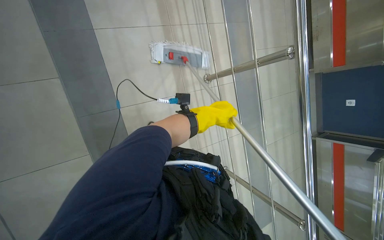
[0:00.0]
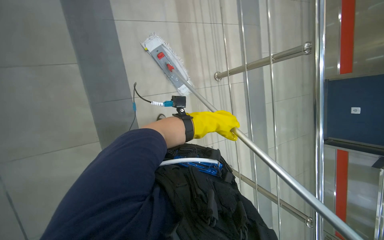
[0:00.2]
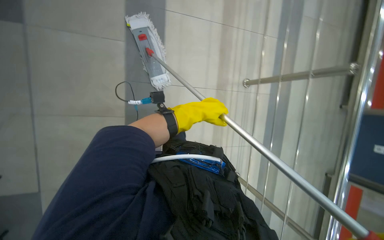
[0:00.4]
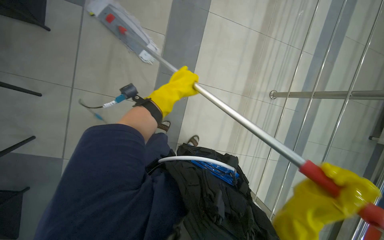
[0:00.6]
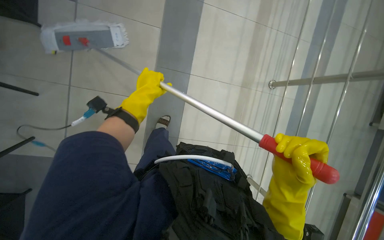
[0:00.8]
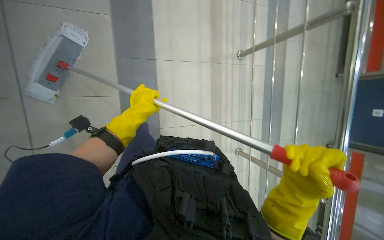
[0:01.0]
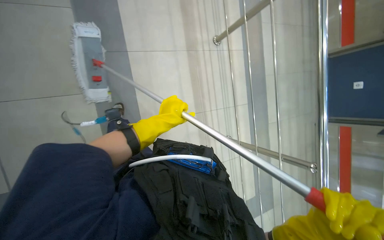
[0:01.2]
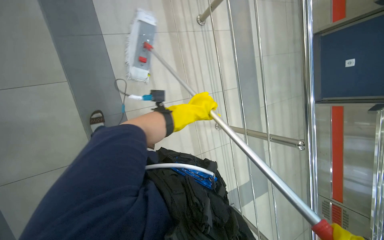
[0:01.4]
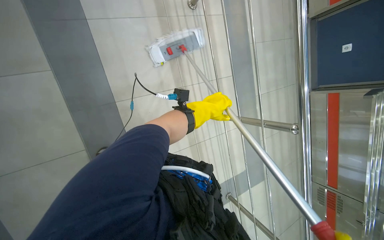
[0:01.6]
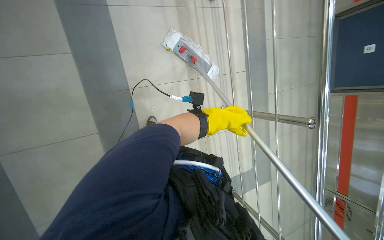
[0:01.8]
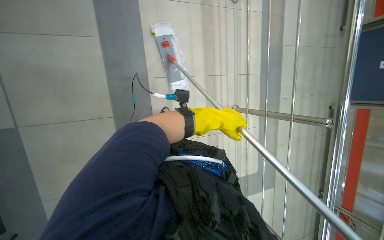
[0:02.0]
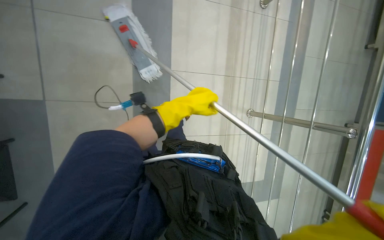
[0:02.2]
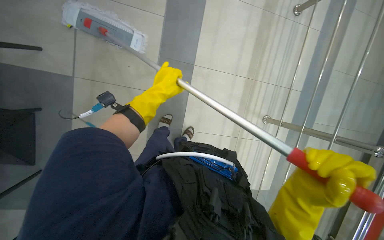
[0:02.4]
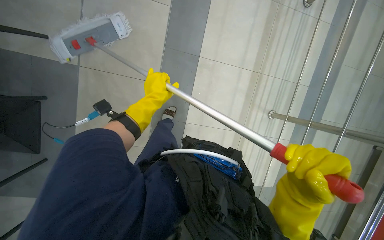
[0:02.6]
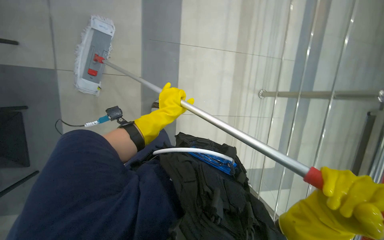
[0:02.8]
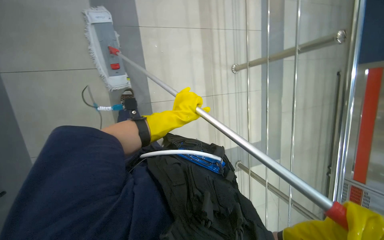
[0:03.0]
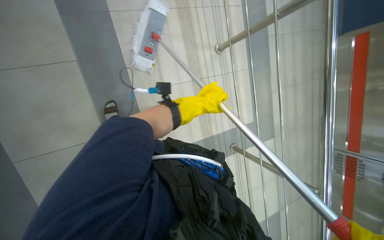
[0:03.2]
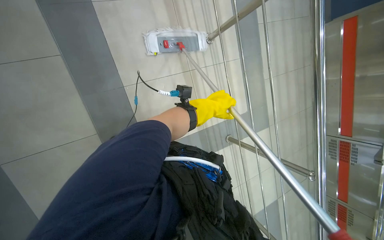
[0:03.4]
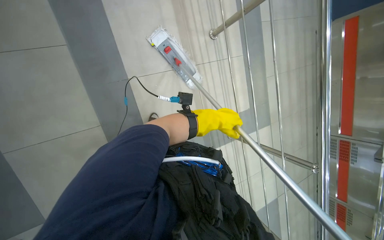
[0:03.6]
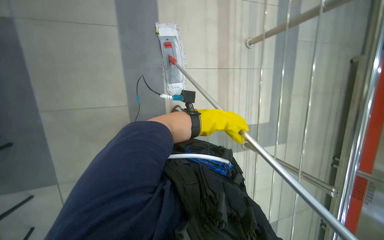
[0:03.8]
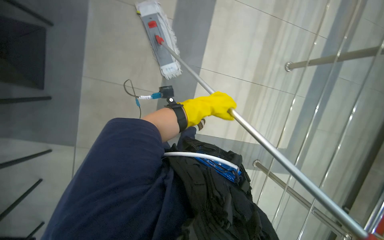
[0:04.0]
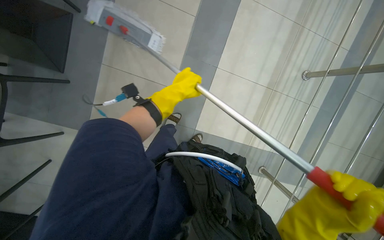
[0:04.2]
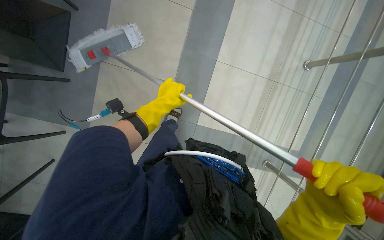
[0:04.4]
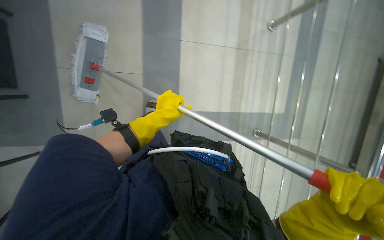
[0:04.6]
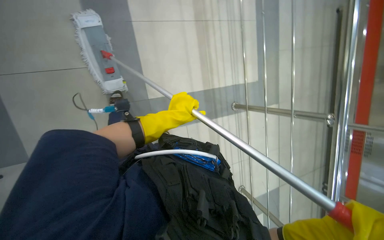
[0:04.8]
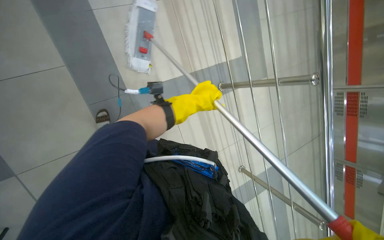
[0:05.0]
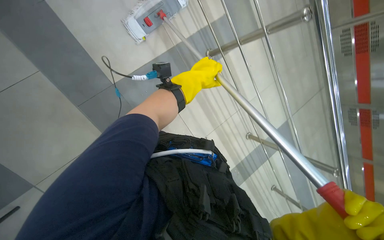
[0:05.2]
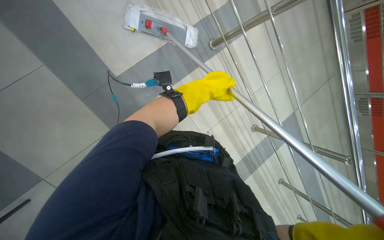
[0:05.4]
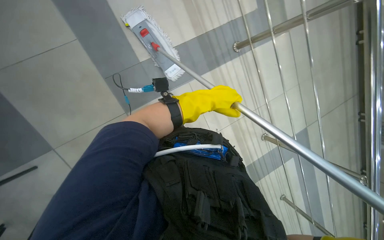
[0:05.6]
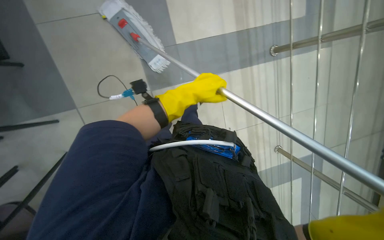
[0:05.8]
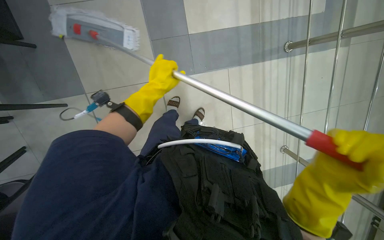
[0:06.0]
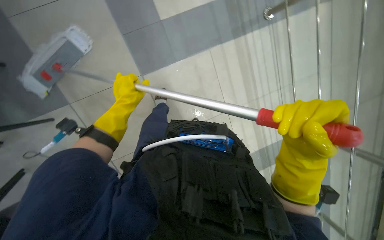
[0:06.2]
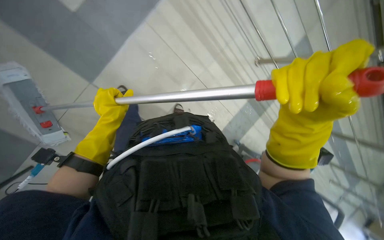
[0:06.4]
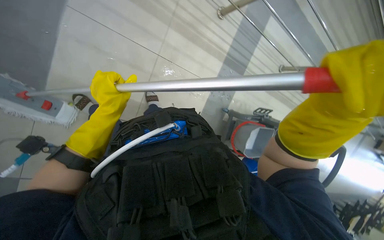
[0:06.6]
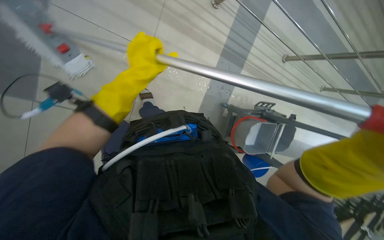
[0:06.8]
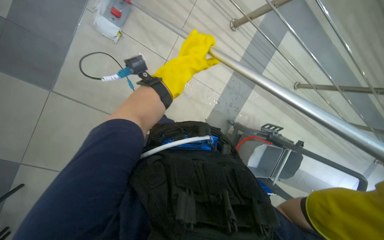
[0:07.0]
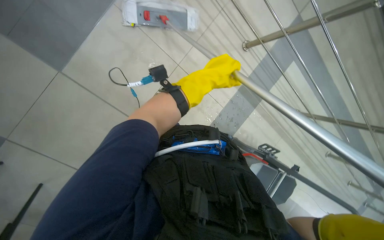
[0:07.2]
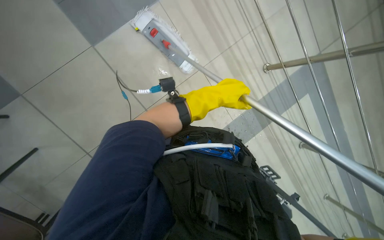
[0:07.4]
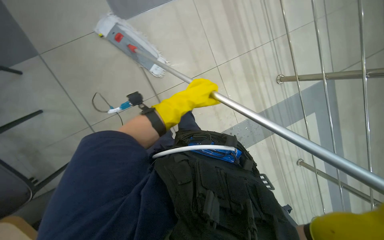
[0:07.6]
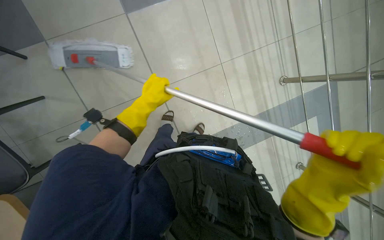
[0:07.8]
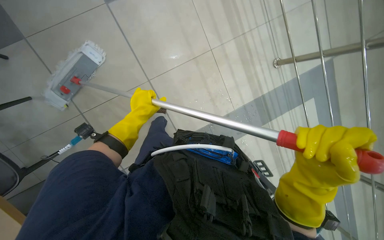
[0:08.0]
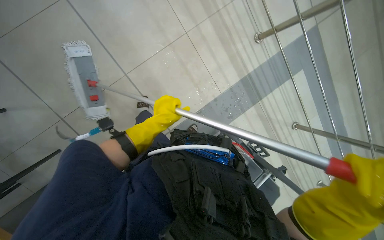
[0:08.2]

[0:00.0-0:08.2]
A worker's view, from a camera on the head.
Job: mopping floor.
The whole recording: Mopping cafeteria floor. The worker mops the cafeteria floor along a wall.
0:03.2 to 0:05.0: The left hand swings left and right, about 20 cm each way, with 2 reversals.
0:05.0 to 0:06.6: The wearer looks approximately 25 degrees further downward. The left hand travels to the left by about 25 cm.
0:06.6 to 0:08.2: Everything in view rotates some 35 degrees clockwise.

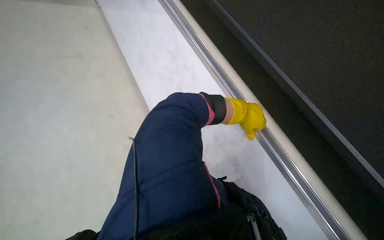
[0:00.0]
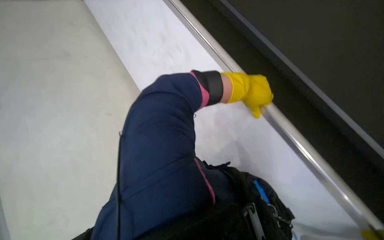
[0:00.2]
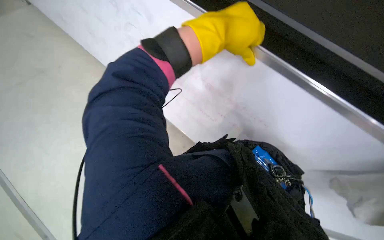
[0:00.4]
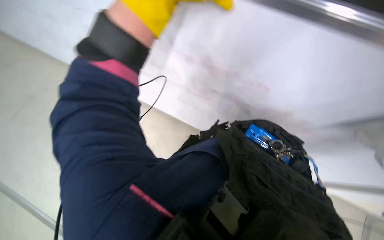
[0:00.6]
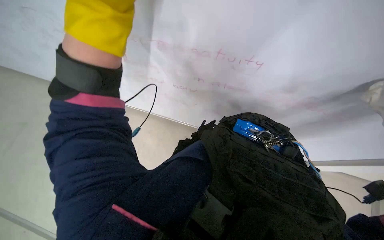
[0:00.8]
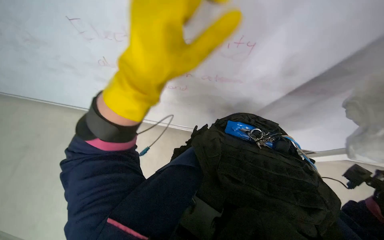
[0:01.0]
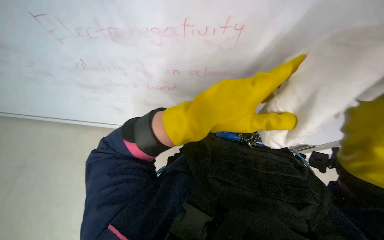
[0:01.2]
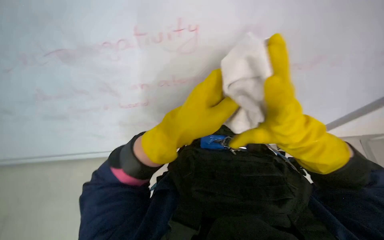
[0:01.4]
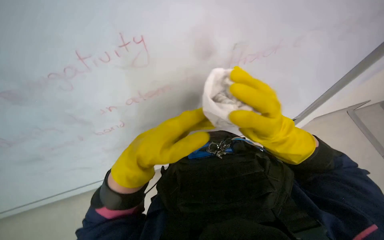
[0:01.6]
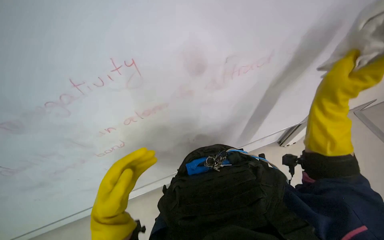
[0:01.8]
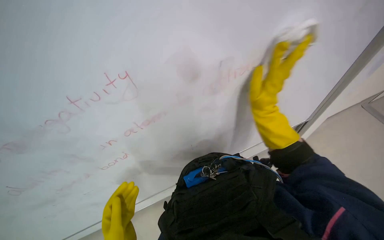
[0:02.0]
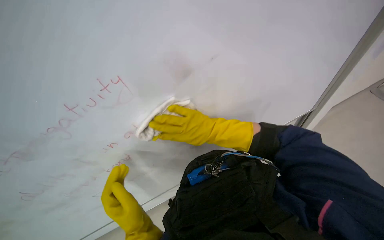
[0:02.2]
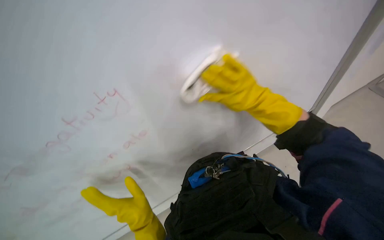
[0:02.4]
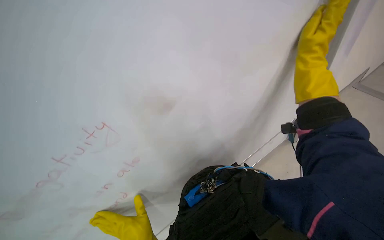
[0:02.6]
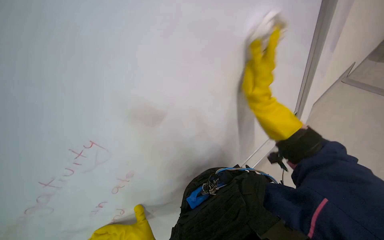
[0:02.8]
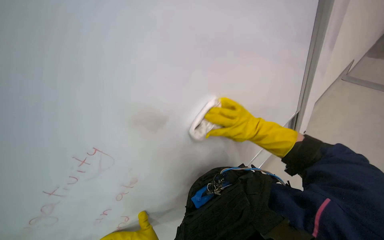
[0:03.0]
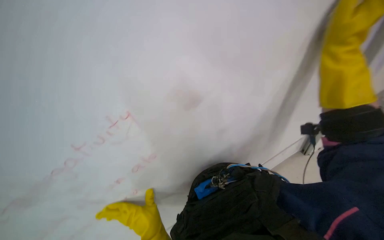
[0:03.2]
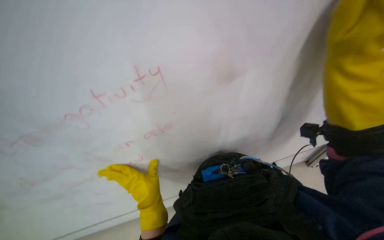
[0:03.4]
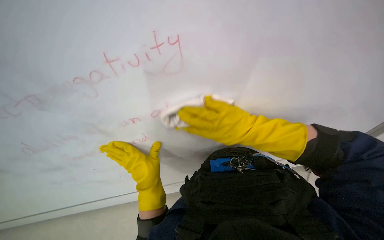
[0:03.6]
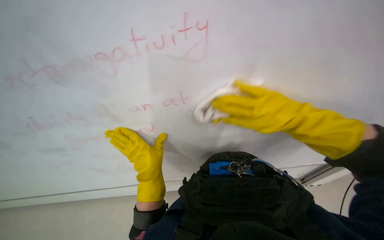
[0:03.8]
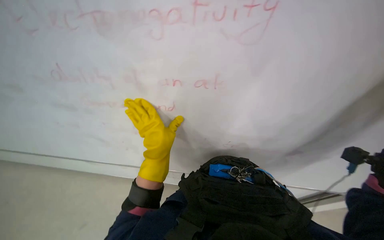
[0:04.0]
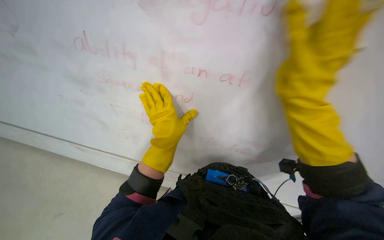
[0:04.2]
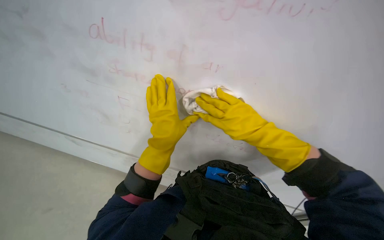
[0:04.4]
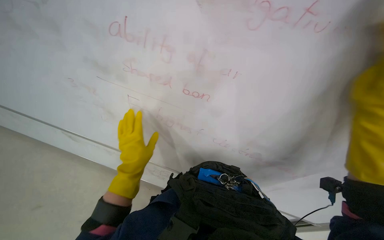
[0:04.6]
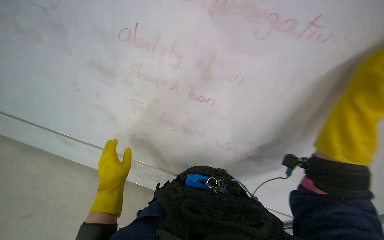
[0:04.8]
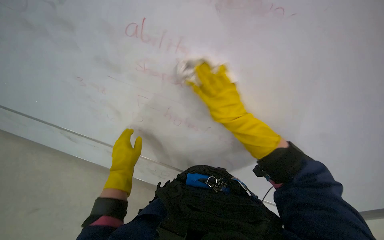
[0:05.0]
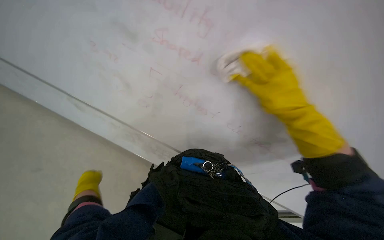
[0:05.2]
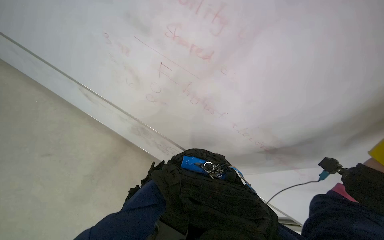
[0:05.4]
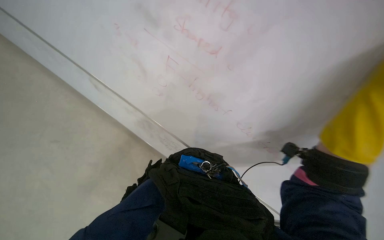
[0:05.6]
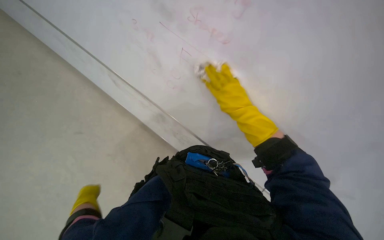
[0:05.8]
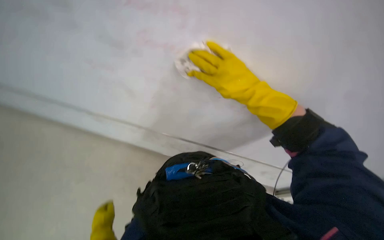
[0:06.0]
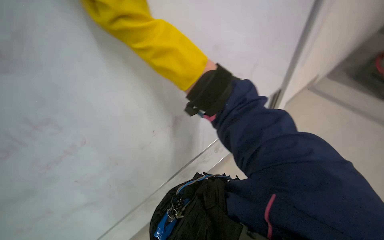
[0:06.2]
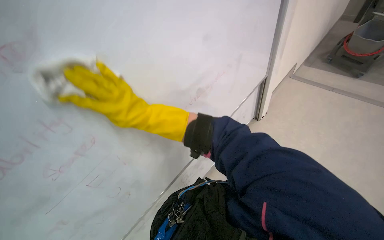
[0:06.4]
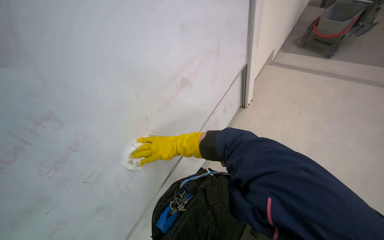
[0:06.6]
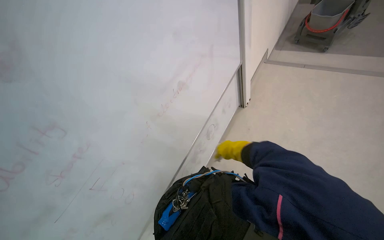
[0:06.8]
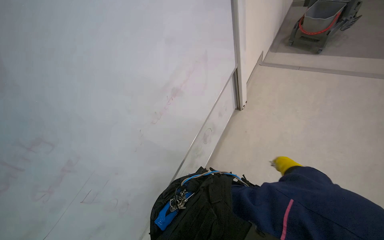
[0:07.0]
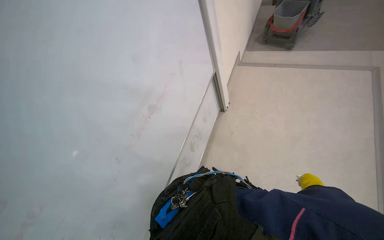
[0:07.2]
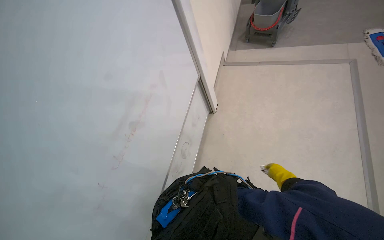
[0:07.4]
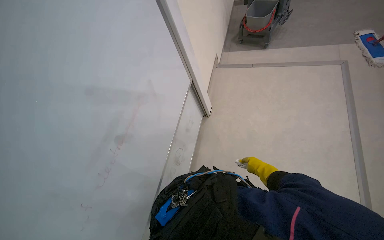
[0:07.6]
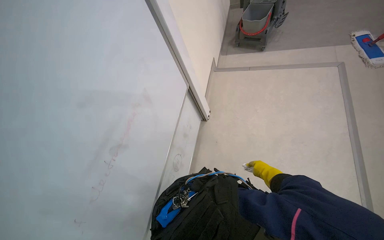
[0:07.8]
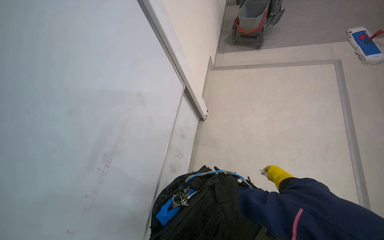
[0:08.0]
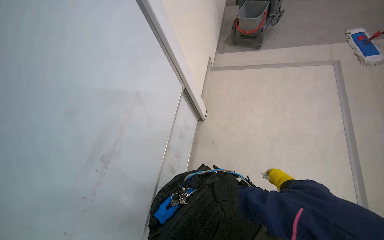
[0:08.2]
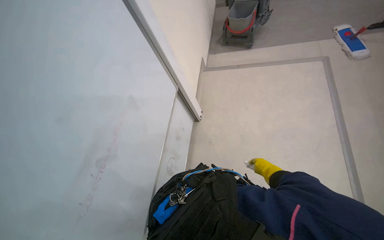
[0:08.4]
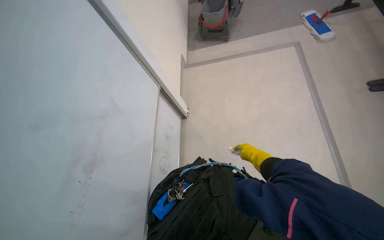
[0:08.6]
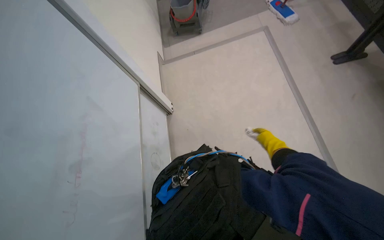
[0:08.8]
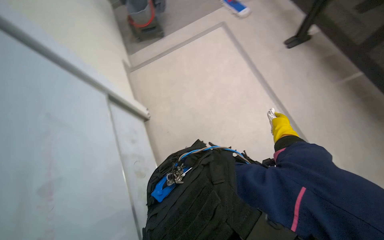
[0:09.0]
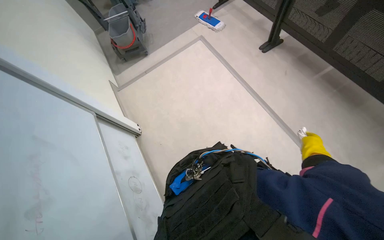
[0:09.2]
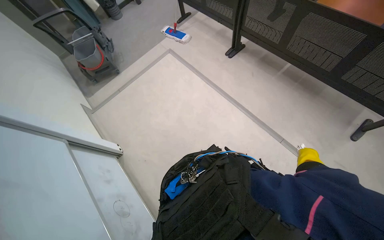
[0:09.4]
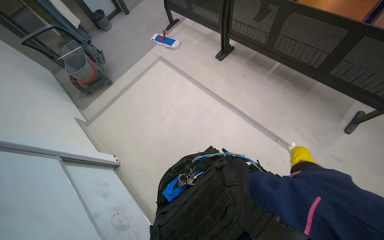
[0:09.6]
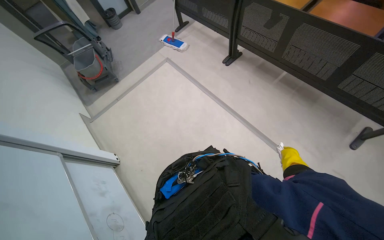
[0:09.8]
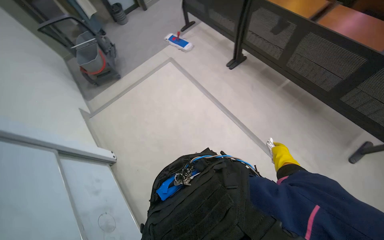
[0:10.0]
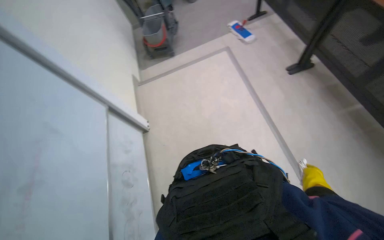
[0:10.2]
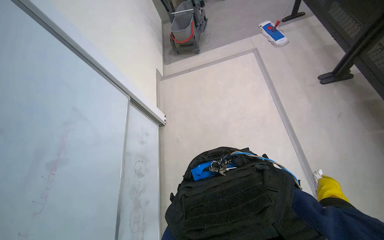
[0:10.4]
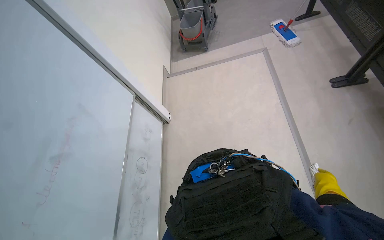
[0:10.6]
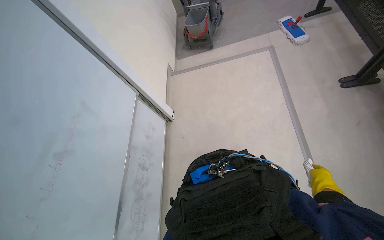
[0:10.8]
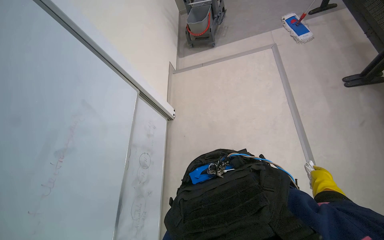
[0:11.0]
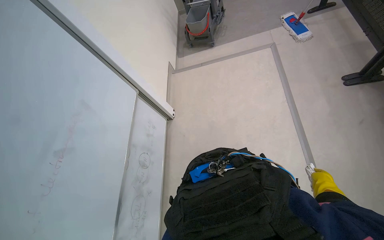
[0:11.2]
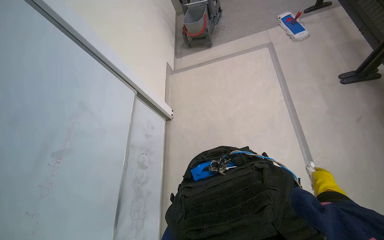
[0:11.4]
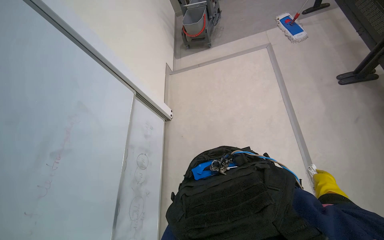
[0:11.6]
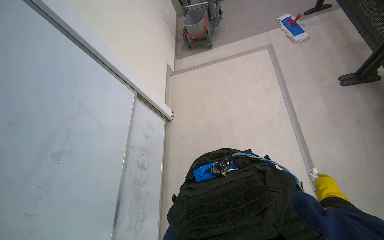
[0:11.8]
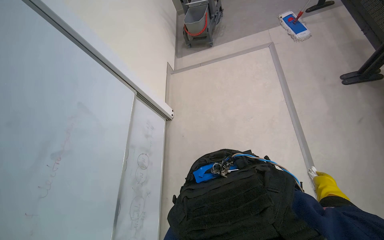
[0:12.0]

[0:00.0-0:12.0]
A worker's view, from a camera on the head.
Job: wiping surfaces.
The whole recording: Wiping whiteboard. The worker wipes the whiteboard clean with a cloth.
0:00.0 to 0:01.6: The view swings some 20 degrees to the left. The view tips downward by about 25 degrees. The scene turns roughly 65 degrees counterclockwise in the picture.
0:01.6 to 0:03.0: The view tilts roughly 20 degrees upward.
0:03.0 to 0:04.4: The view tips downward by about 15 degrees. Everything in view rotates about 75 degrees clockwise.
0:04.4 to 0:06.0: The right hand moves nearer and farther over some 10 cm, changing direction 2 times.
0:06.0 to 0:07.6: The wearer looks roughly 70 degrees further to the right.
0:07.6 to 0:09.0: The wearer's head swings roughly 40 degrees to the right.
0:09.0 to 0:10.4: The wearer's head swings about 15 degrees to the left.
